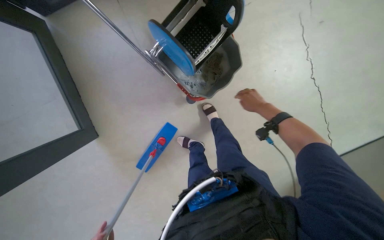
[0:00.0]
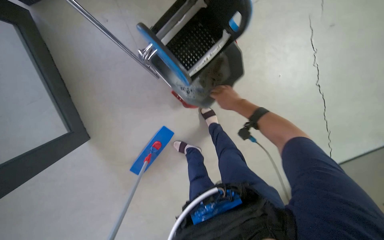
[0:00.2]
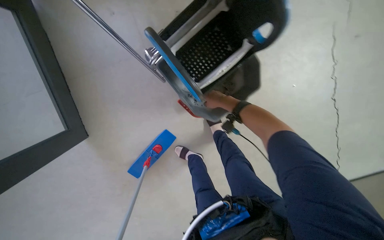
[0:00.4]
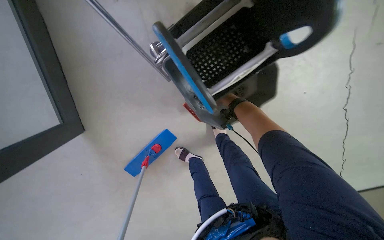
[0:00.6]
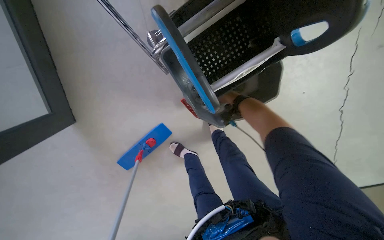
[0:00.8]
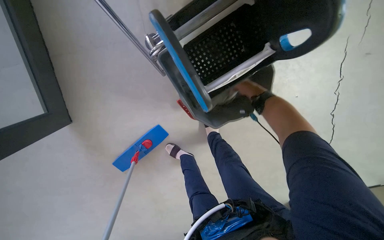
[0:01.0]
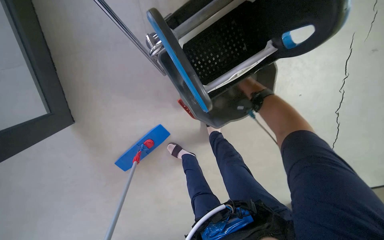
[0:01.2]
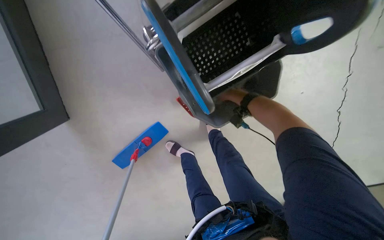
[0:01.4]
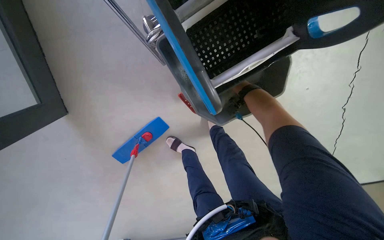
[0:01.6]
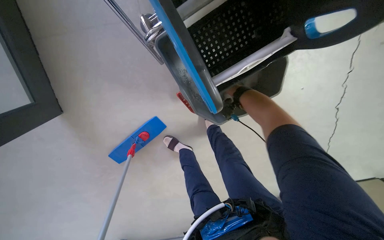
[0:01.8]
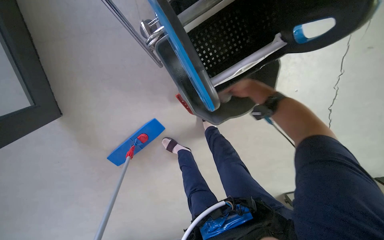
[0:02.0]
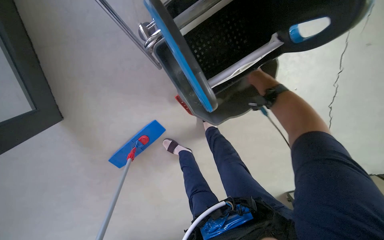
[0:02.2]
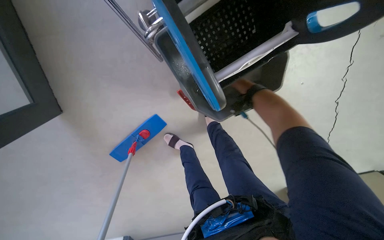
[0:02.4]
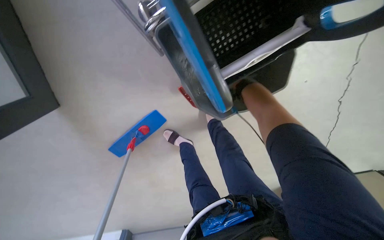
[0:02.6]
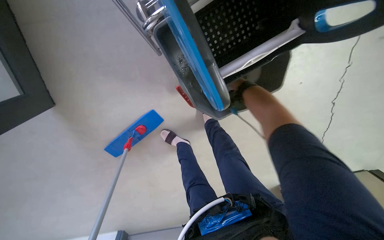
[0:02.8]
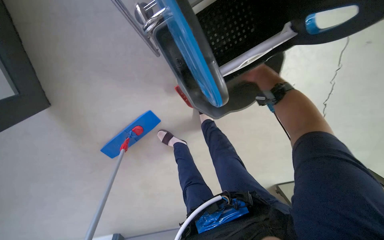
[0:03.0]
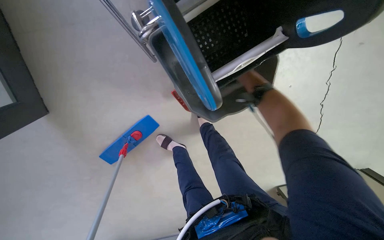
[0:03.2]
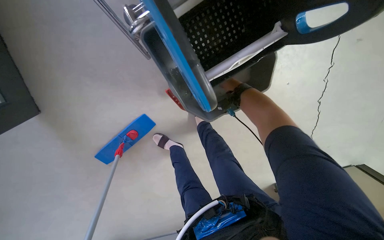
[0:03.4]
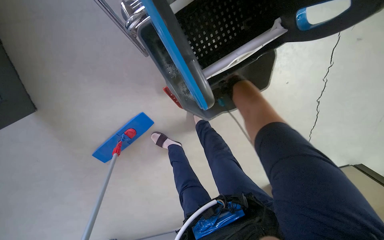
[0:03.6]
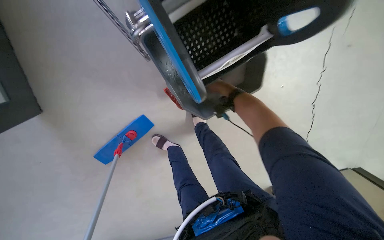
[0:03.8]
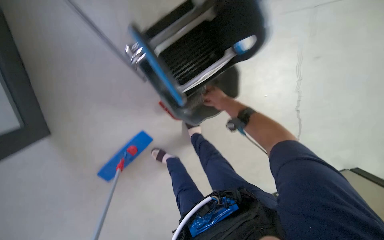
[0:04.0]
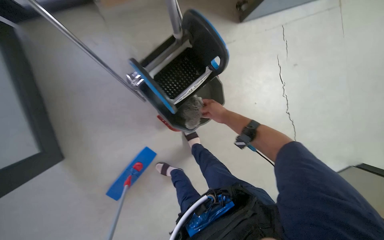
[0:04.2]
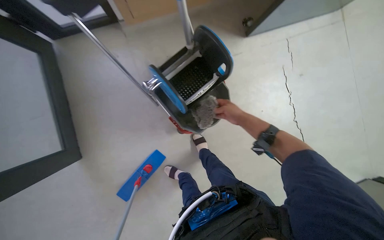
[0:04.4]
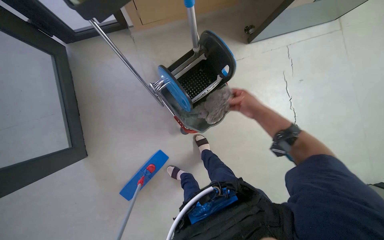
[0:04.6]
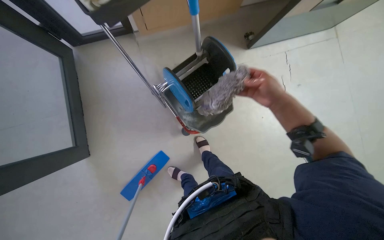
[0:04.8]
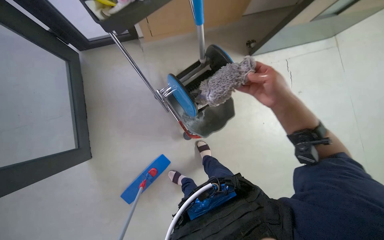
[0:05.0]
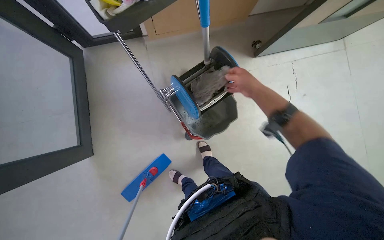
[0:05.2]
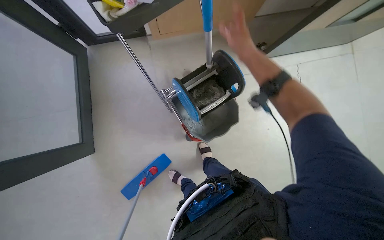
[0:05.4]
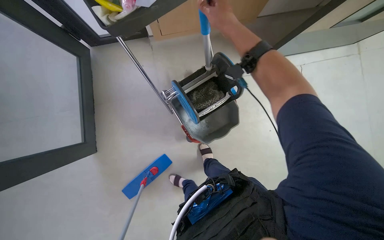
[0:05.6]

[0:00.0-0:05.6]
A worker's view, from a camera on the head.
Job: preparing cleaning supplies.
The whole recording: Removing mop head from frame. The worker removes the dirty mop head from the mop frame and places it into the bucket.
0:00.0 to 0:01.4: The right hand swings nearer and farther, roughly 25 cm each way, with 2 reversals.
0:01.4 to 0:02.8: The right hand moves nearer and farther over about 20 cm, changing direction 2 times.
0:02.8 to 0:04.2: The view tilts roughly 20 degrees upward. The right hand moves nearer and farther over approximately 25 cm, changing direction 2 times.
0:04.2 to 0:05.6: The right hand moves nearer and farther over roughly 25 cm, changing direction 2 times.

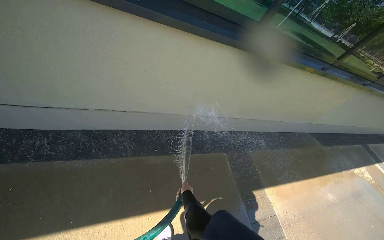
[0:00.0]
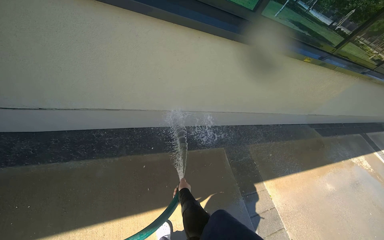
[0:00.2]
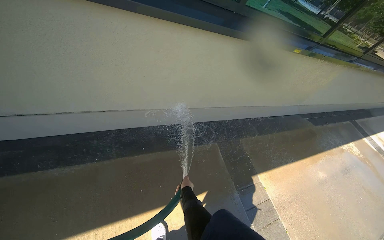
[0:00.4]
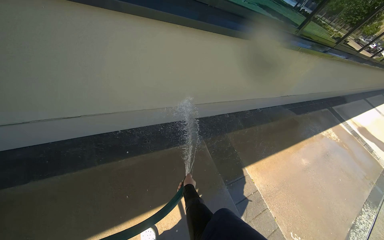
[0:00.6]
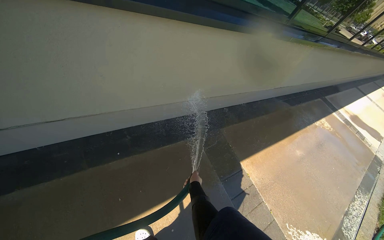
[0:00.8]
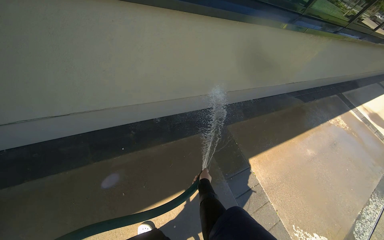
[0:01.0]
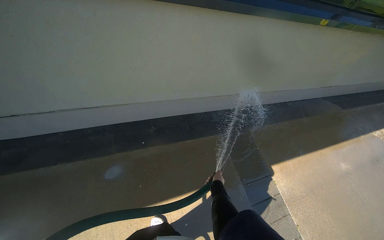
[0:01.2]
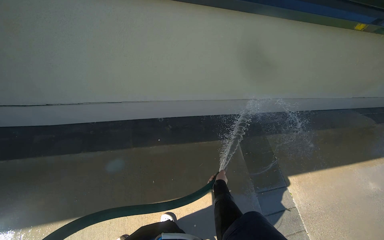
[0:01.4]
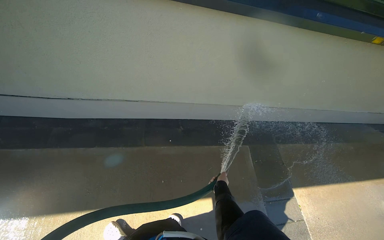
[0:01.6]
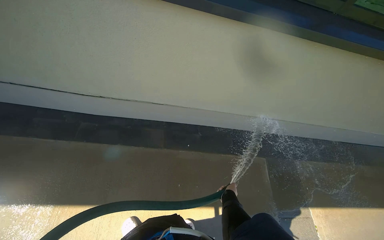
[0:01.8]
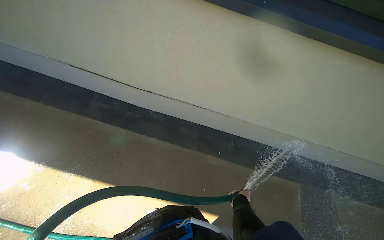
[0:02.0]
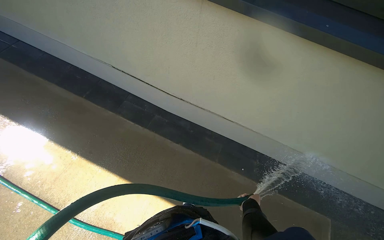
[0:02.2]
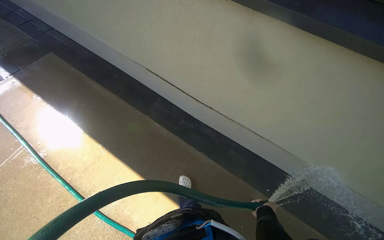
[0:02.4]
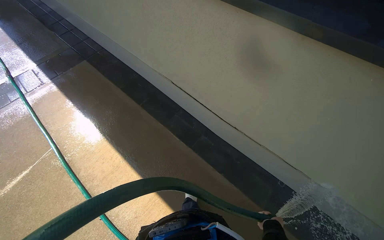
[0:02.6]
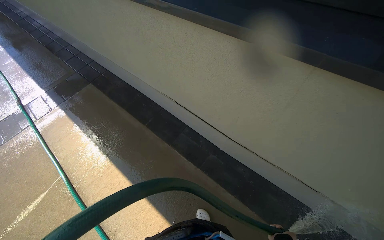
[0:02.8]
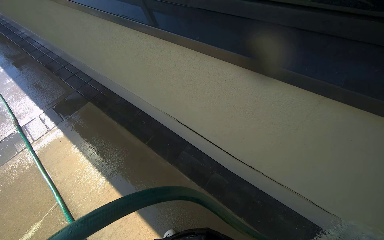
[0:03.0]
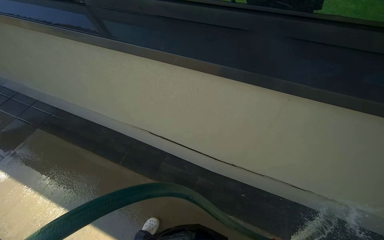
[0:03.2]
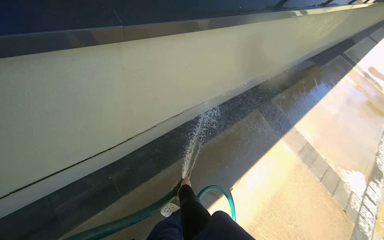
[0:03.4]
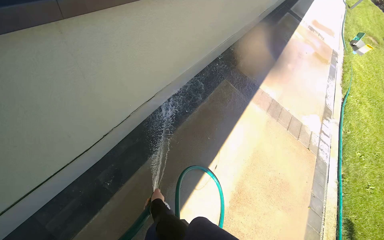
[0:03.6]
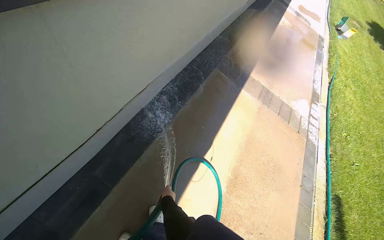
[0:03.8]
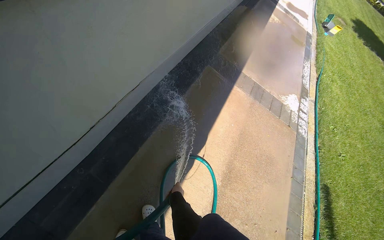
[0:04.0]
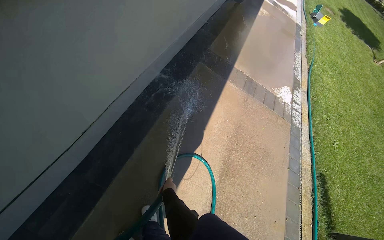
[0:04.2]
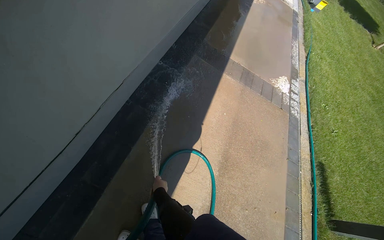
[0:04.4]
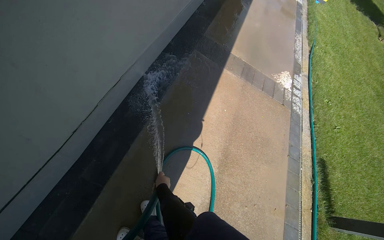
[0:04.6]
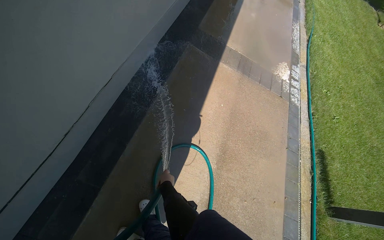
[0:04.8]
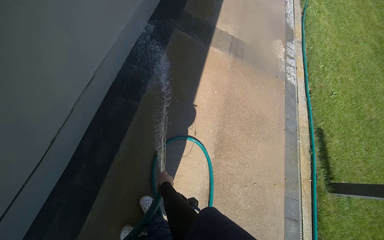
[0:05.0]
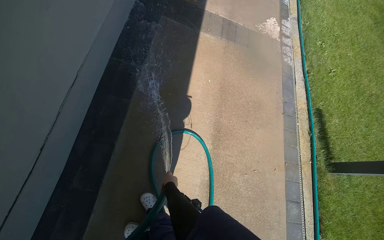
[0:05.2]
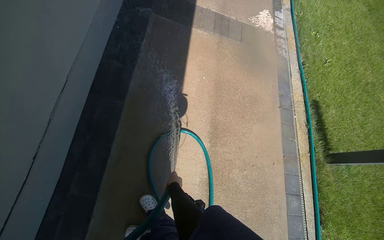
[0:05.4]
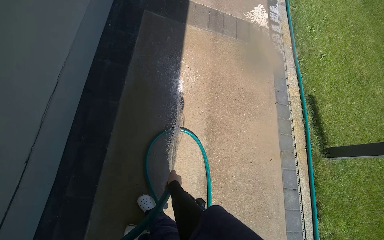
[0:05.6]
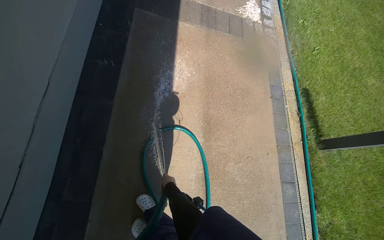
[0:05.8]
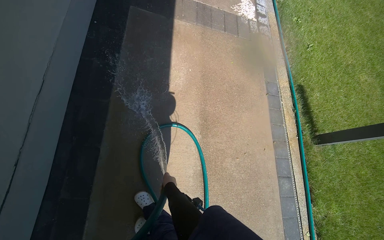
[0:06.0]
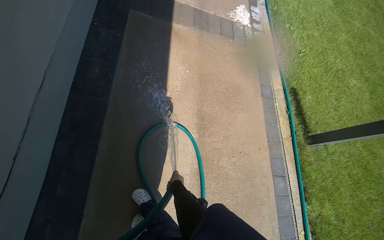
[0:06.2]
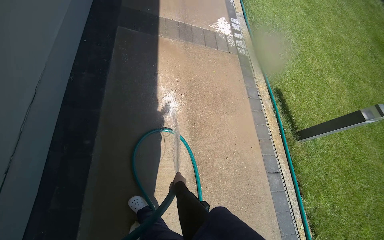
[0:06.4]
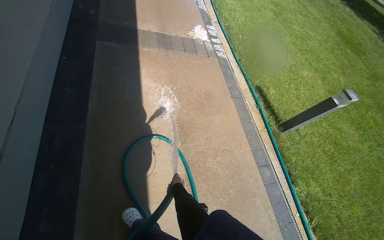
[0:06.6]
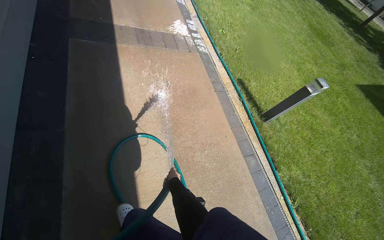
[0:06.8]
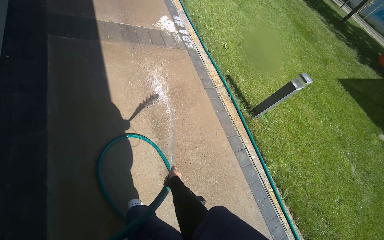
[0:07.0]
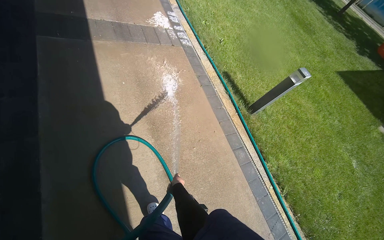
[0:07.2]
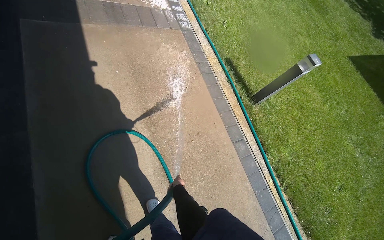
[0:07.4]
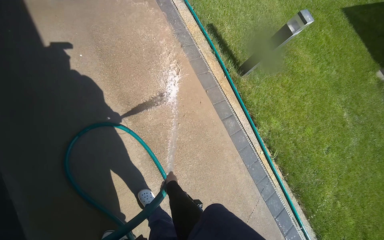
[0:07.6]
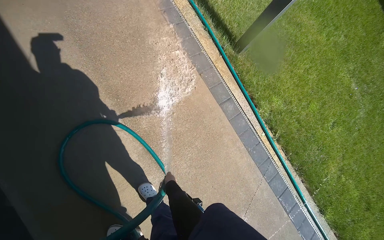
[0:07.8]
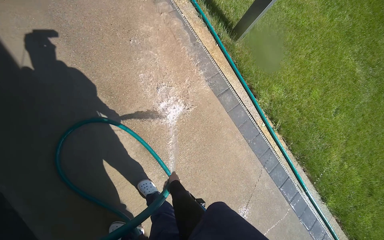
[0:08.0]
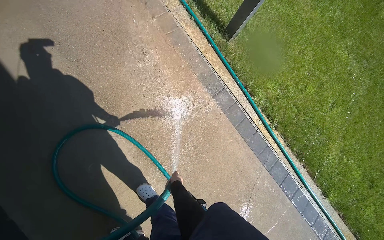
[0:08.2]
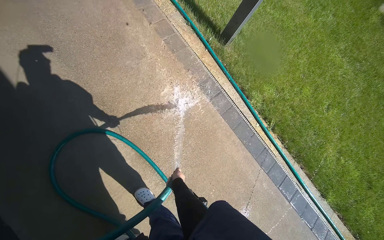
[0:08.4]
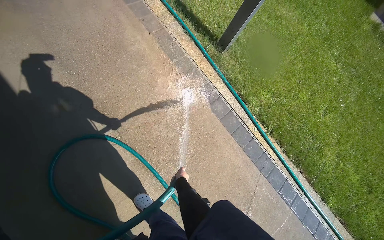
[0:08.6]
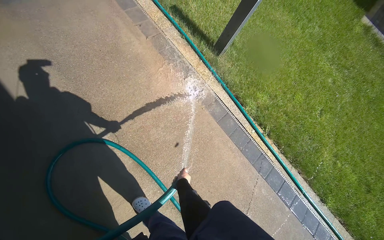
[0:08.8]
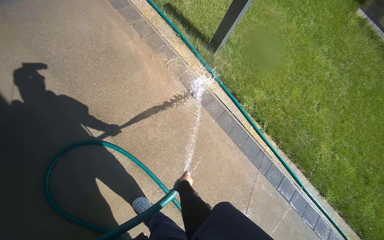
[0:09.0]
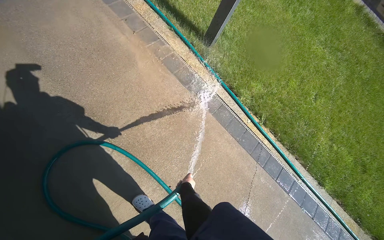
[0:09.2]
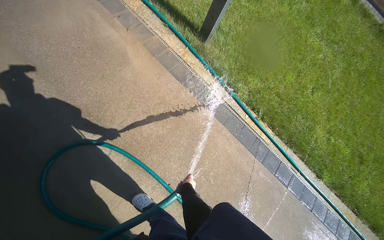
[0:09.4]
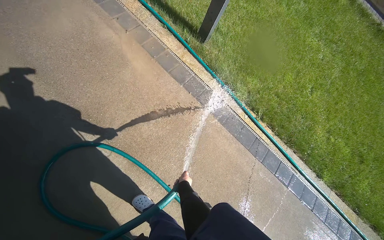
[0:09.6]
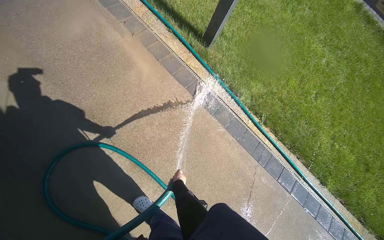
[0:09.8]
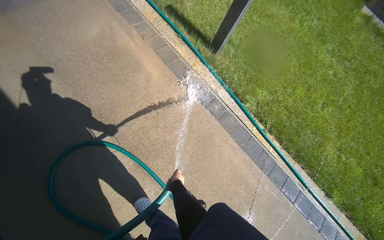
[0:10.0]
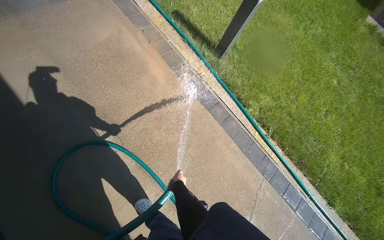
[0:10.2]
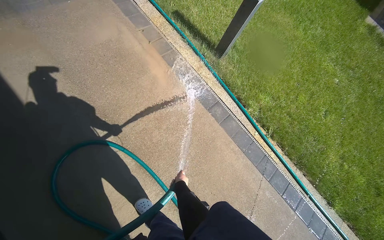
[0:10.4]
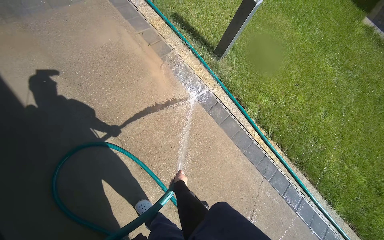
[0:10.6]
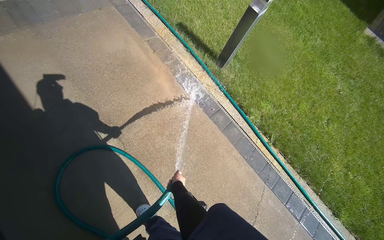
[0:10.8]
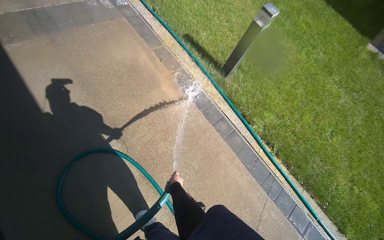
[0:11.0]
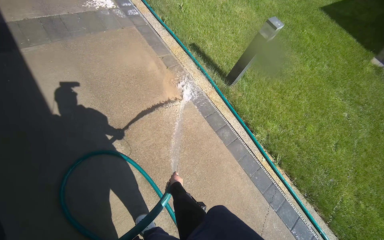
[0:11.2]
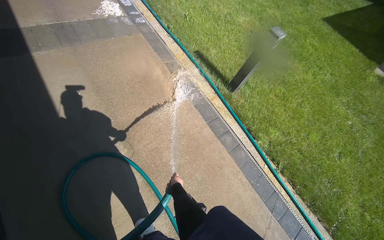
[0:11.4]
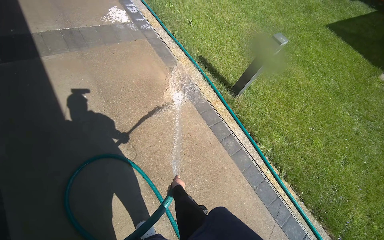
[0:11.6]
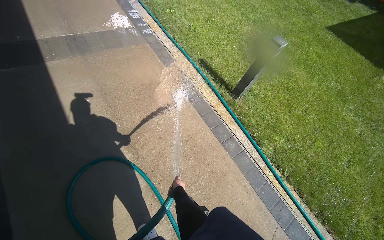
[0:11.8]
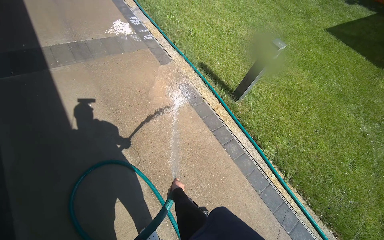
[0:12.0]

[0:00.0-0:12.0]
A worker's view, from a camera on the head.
Job: wiping surfaces.
The whole recording: Spraying water on sidewalk. The worker sprays water from a hose onto the sidewalk next to the building.
0:01.6 to 0:03.0: The camera travels some 60 cm. The wearer's head swings about 35 degrees to the left. The view tilts some 15 degrees upward.
0:03.0 to 0:04.4: The head turns to the right by about 45 degrees.
0:04.4 to 0:06.0: The camera pitches downward, by about 15 degrees.
0:06.0 to 0:07.6: The wearer's head swings approximately 30 degrees to the right.
0:10.4 to 0:12.0: The view tips upward by roughly 15 degrees.

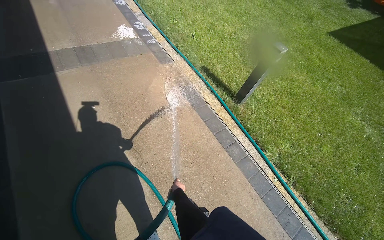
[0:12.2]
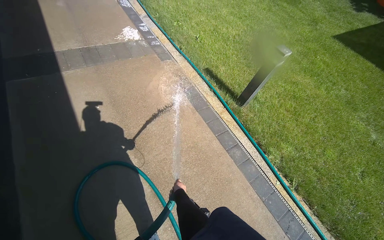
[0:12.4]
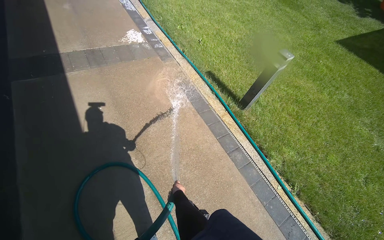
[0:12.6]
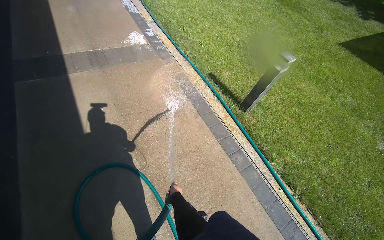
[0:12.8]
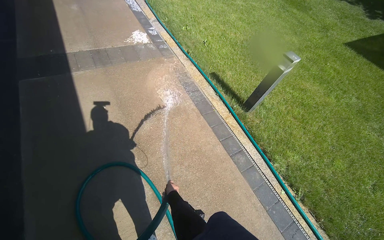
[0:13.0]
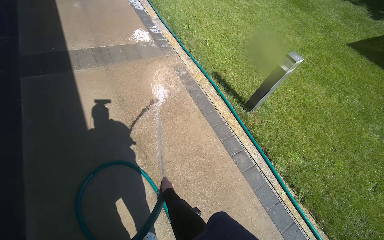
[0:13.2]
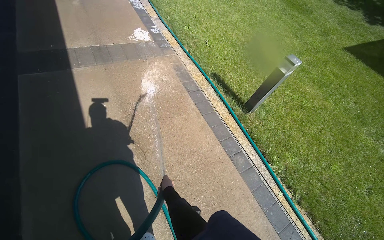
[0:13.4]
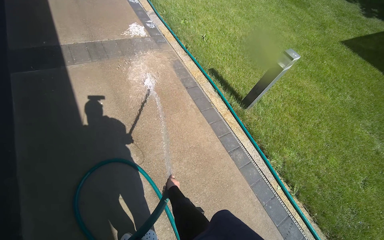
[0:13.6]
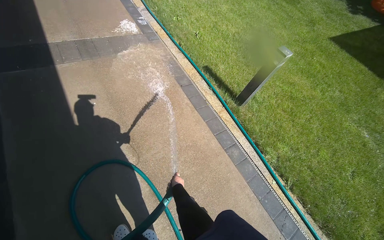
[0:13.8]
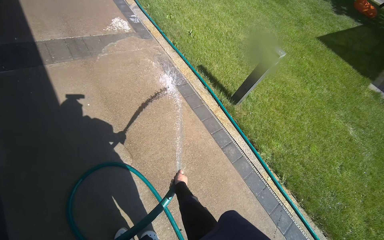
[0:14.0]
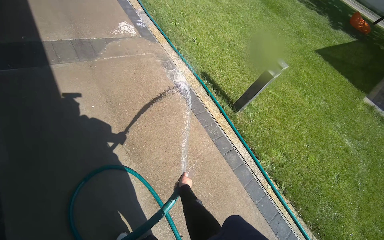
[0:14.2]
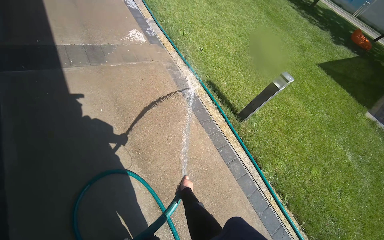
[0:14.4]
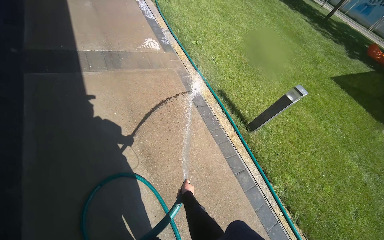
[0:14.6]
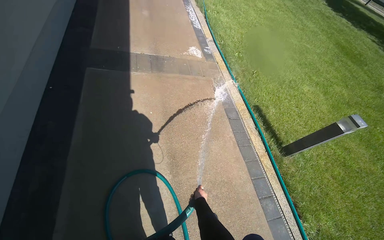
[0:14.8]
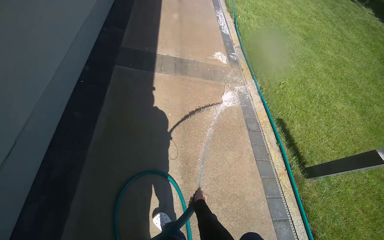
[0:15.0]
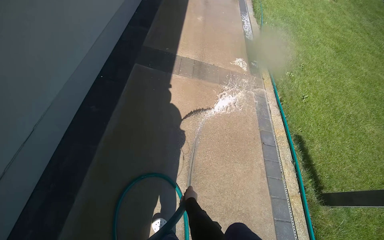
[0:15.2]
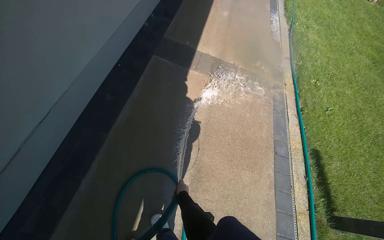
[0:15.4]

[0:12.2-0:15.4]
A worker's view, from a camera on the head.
Job: wiping surfaces.
The whole recording: Spraying water on sidewalk. The worker sprays water from a hose onto the sidewalk next to the building.
0:13.8 to 0:15.4: The camera travels approximately 40 cm. The wearer's head swings some 45 degrees to the left.
